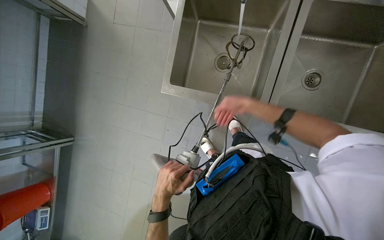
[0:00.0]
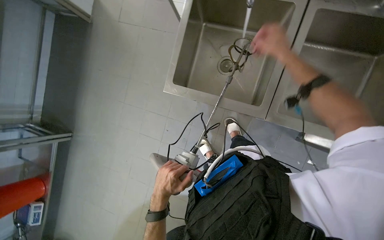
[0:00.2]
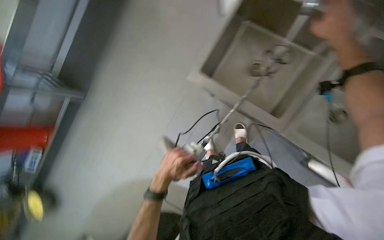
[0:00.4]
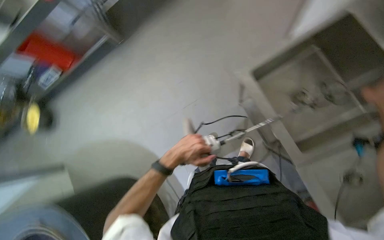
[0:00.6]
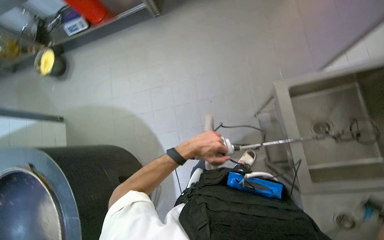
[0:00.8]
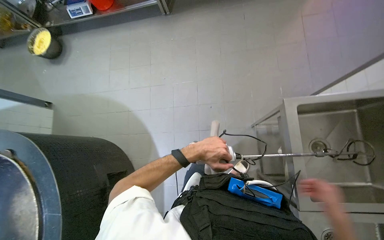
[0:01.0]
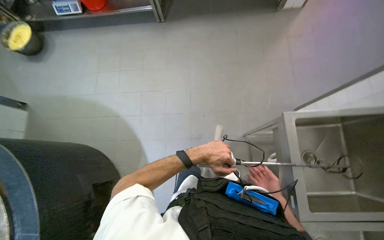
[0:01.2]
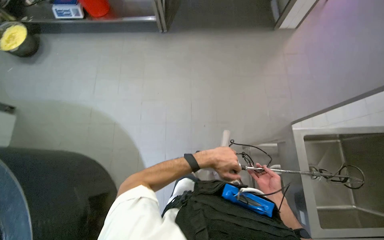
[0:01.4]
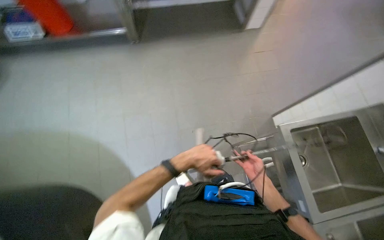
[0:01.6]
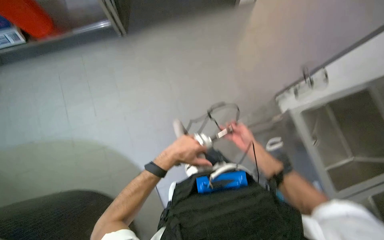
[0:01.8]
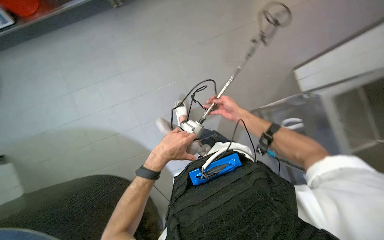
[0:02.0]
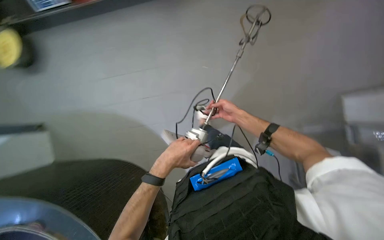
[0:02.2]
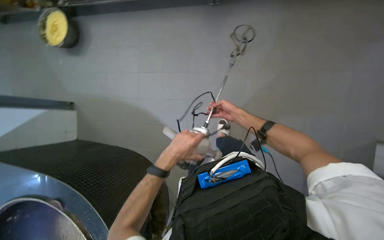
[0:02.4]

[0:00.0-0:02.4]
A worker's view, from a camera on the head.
Job: cleaning kitchen.
The whole recording: Unplugging and disassembling hand mixer. The worker unplugs a hand mixer from the wall and disassembles its mixing attachments in the sink.
0:00.0 to 0:01.2: The scene turns roughly 70 degrees clockwise in the picture.
0:01.2 to 0:02.4: The left hand is displaced to the left by about 15 cm, while the right hand moves up the picture and to the left, about 30 cm.

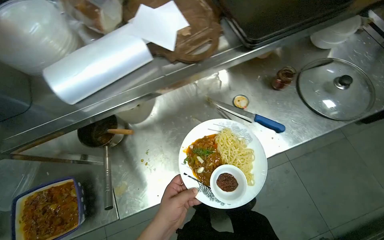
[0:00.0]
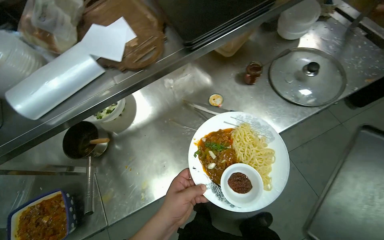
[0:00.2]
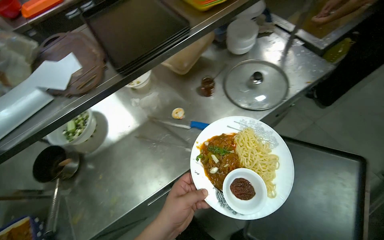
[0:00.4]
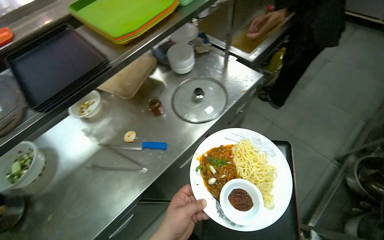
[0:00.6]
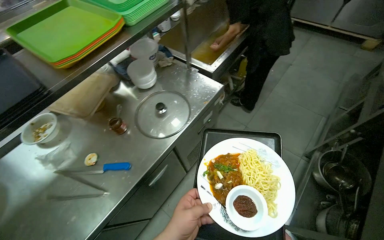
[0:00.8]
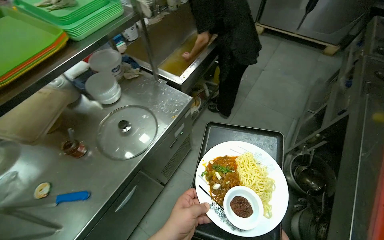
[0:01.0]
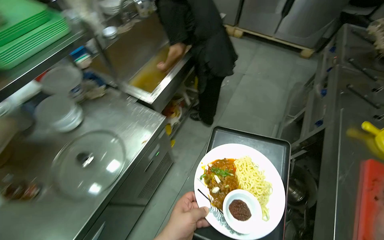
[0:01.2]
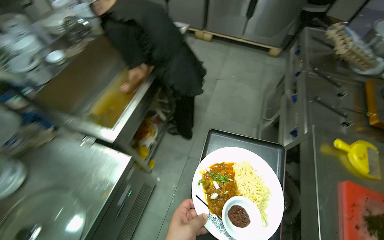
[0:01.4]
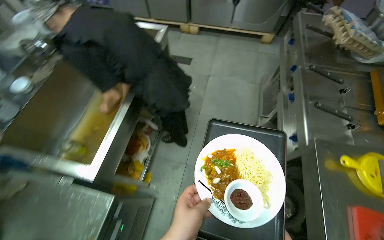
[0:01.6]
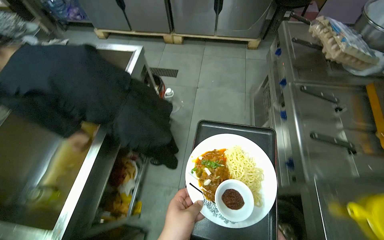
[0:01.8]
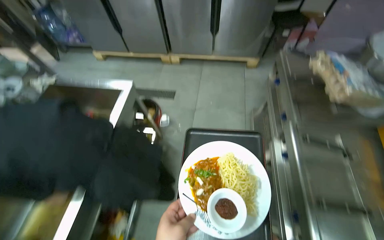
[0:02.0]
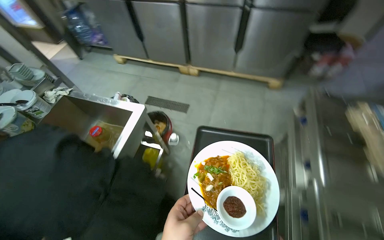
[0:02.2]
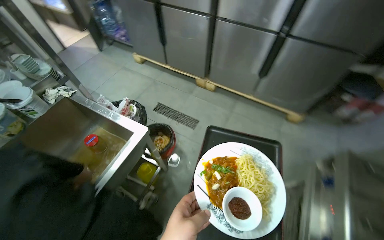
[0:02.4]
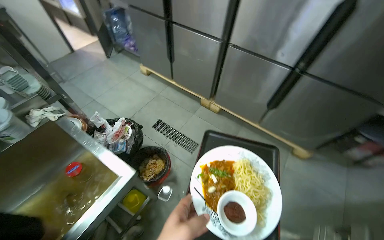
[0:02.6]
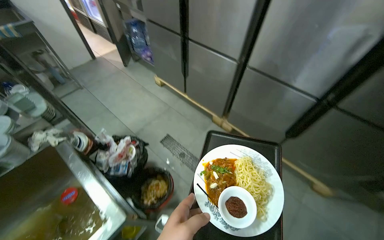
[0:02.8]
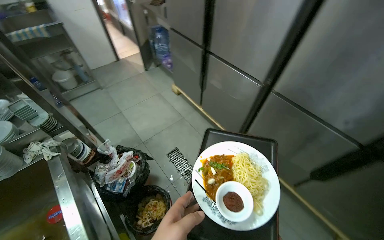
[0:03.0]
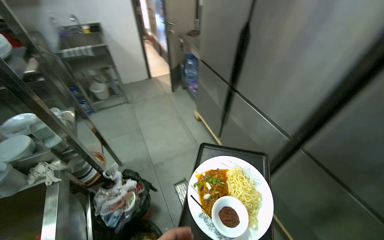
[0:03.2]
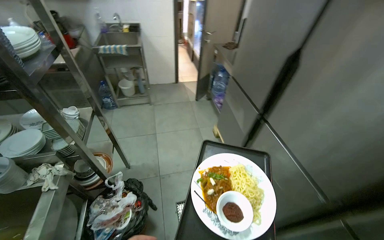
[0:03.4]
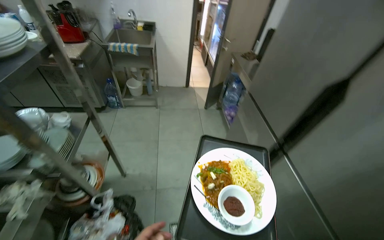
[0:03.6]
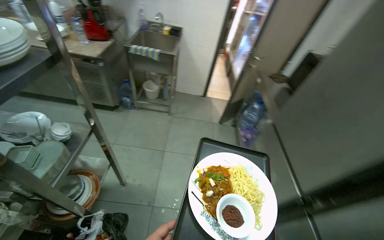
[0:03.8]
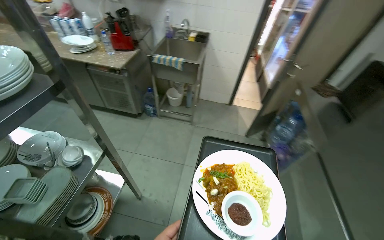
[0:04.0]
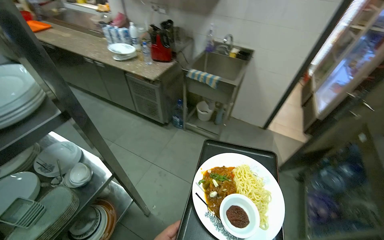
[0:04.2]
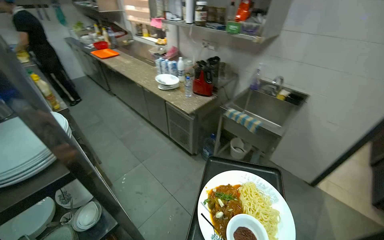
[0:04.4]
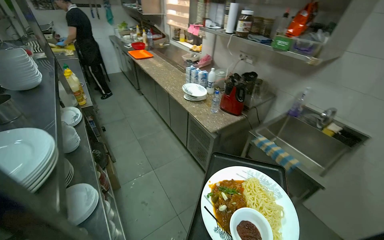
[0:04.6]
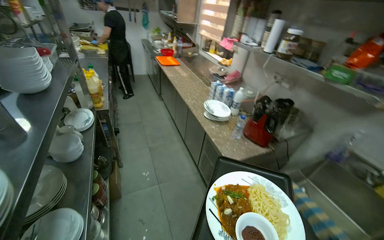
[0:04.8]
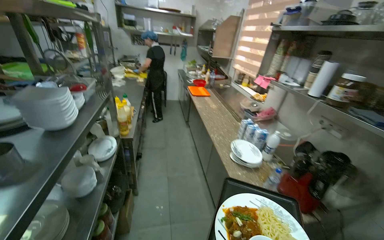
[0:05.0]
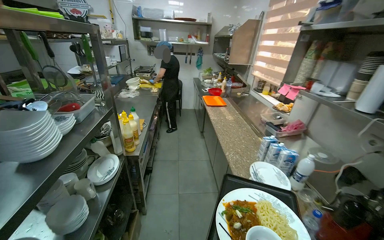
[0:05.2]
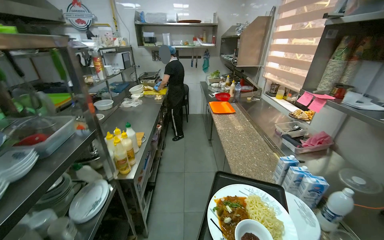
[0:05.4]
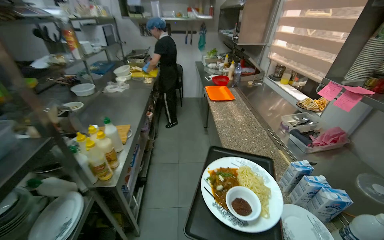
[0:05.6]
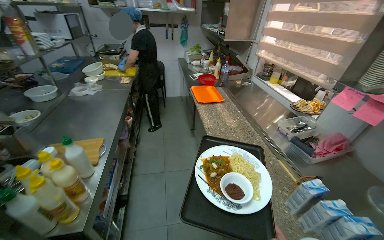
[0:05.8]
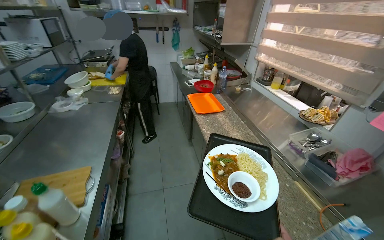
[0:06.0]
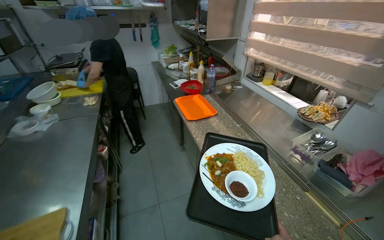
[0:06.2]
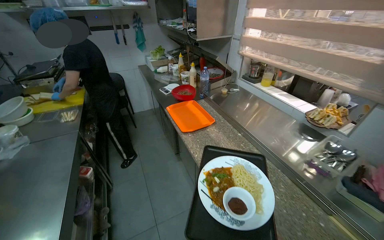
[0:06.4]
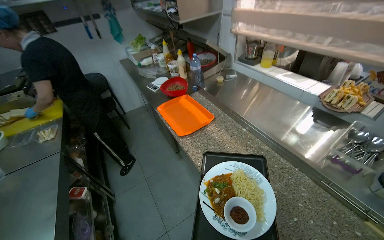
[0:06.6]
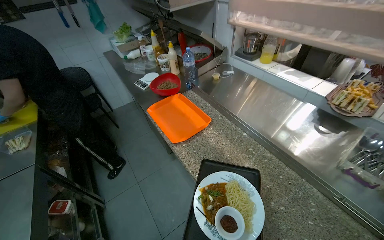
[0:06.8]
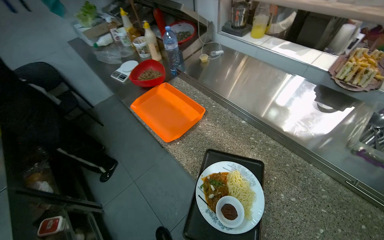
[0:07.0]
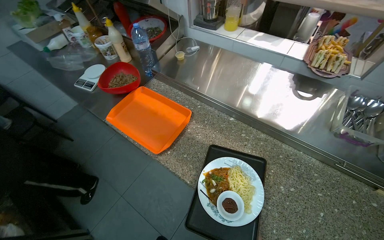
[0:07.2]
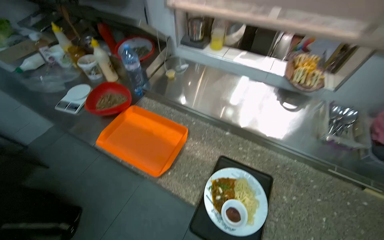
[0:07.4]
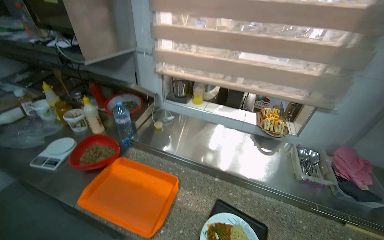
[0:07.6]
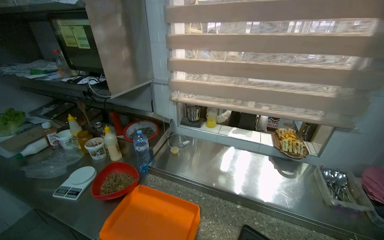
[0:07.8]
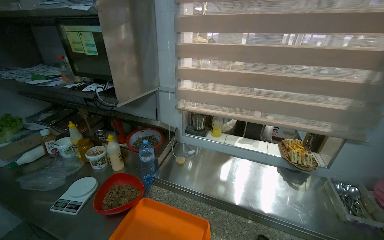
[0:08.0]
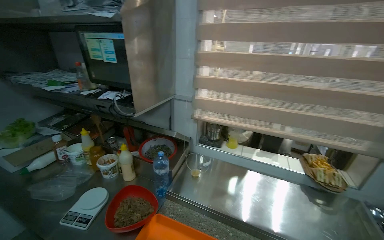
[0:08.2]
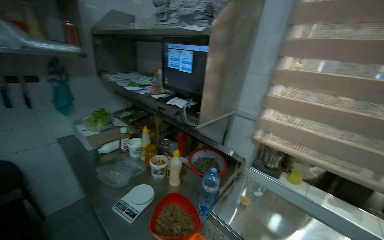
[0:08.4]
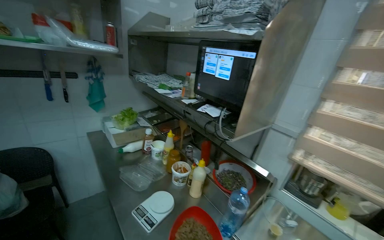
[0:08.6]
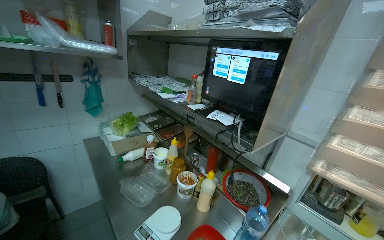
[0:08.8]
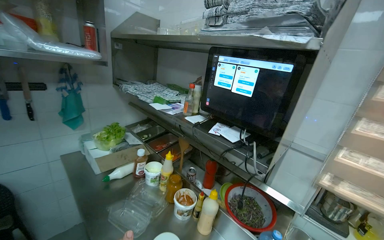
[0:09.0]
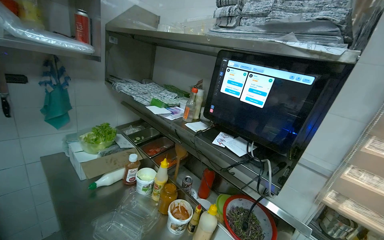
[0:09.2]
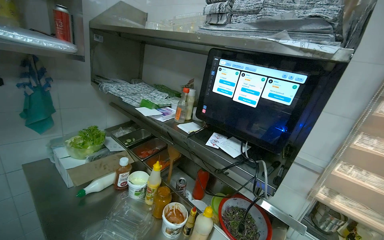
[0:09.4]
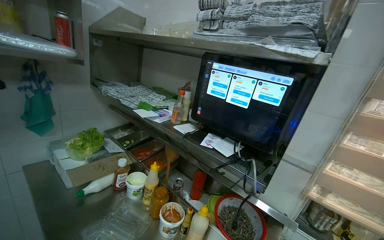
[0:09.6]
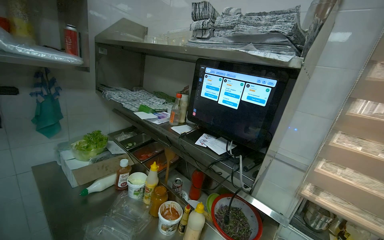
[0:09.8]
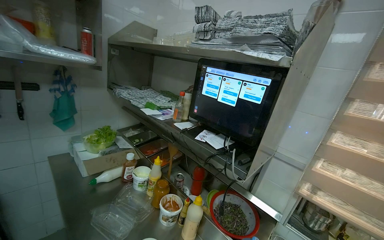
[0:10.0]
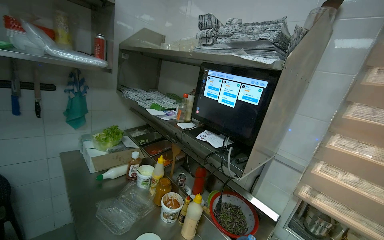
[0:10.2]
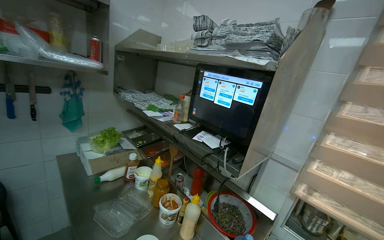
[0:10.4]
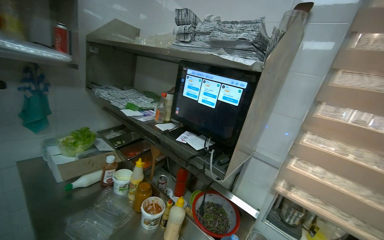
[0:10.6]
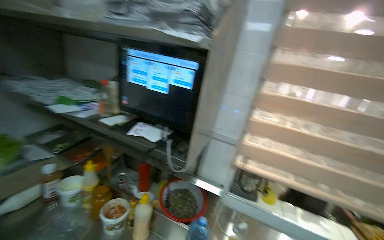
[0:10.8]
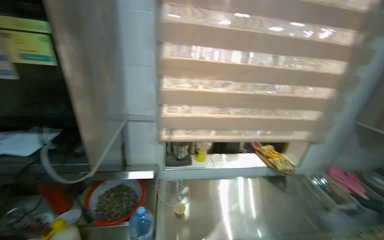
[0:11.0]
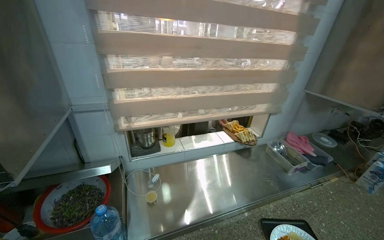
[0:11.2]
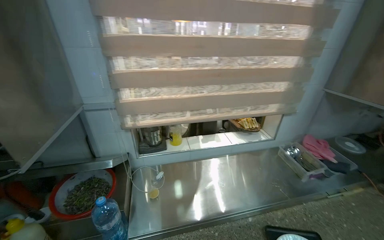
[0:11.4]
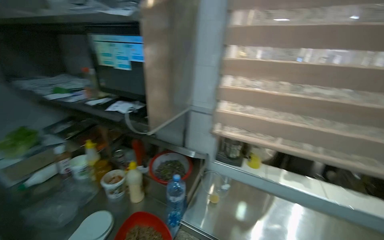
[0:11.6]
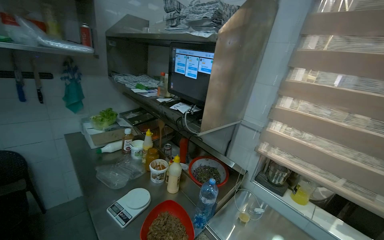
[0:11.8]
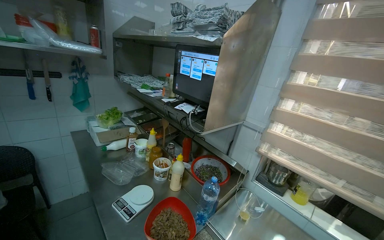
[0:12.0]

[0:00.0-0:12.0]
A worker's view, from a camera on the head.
Job: preparing food.
The whole recording: Placing prepared food at serving window. The worker carries a plate of prepared food on a tray and places it at the serving window.
0:00.0 to 0:01.6: The camera is carried some 1 m. The wearer looks about 55 degrees further to the right.
0:01.6 to 0:03.0: The camera is carried roughly 1.5 m. The wearer looks approximately 35 degrees further to the left.
0:03.0 to 0:04.4: The camera travels some 1.5 m. The head turns to the left by about 80 degrees. The view tips upward by some 20 degrees.
0:04.4 to 0:06.0: The camera travels some 1.5 m. The wearer's head swings approximately 30 degrees to the left.
0:06.0 to 0:07.6: The camera travels some 1 m. The wearer's head swings roughly 55 degrees to the right.
0:07.6 to 0:09.0: The camera travels some 70 cm. The wearer looks approximately 25 degrees further to the left. The wearer looks about 15 degrees further upward.
0:10.4 to 0:12.0: The camera pitches downward, by about 10 degrees.

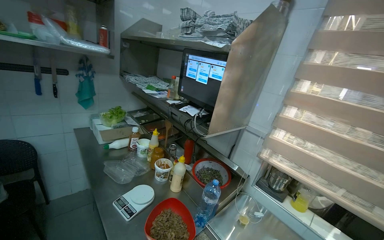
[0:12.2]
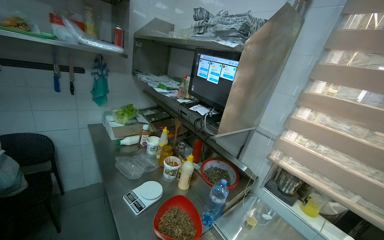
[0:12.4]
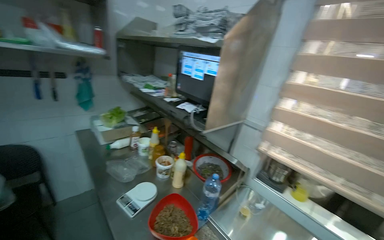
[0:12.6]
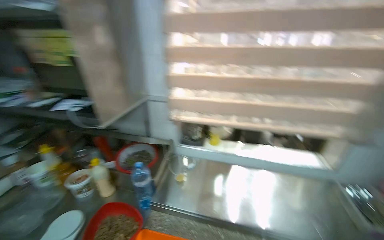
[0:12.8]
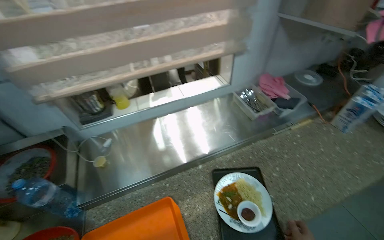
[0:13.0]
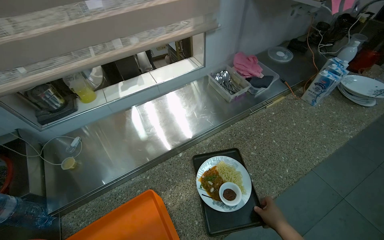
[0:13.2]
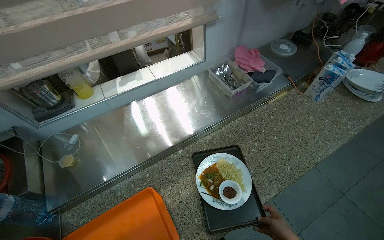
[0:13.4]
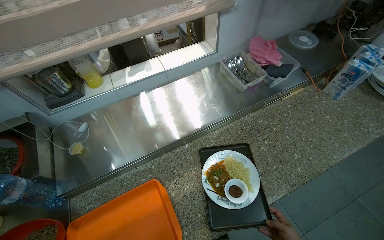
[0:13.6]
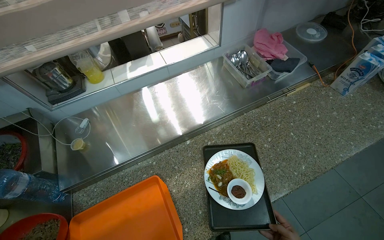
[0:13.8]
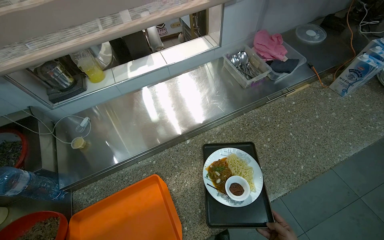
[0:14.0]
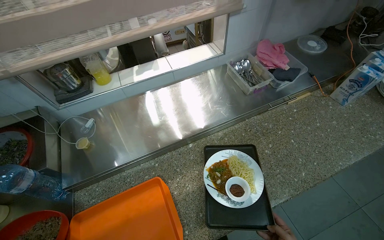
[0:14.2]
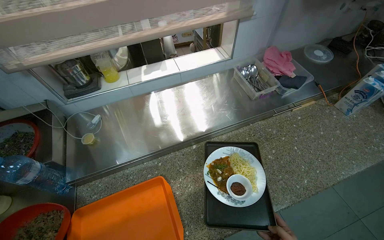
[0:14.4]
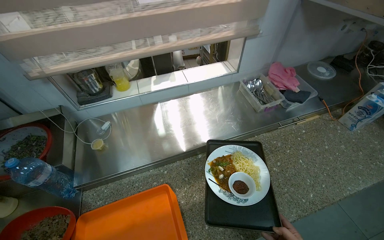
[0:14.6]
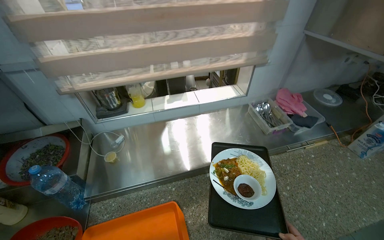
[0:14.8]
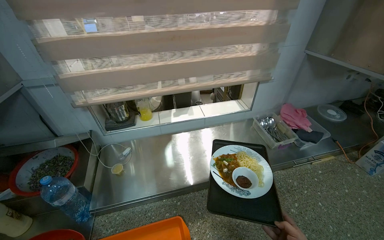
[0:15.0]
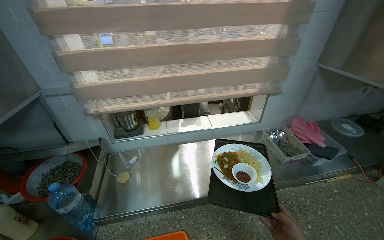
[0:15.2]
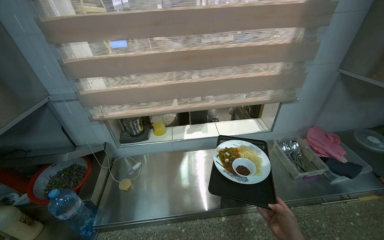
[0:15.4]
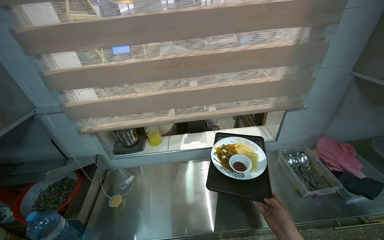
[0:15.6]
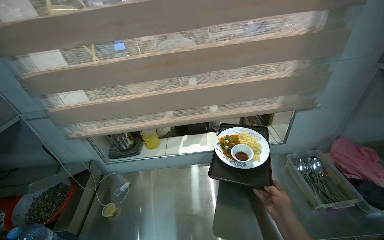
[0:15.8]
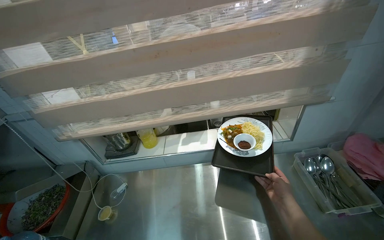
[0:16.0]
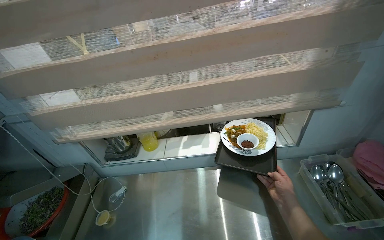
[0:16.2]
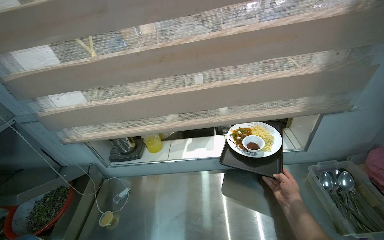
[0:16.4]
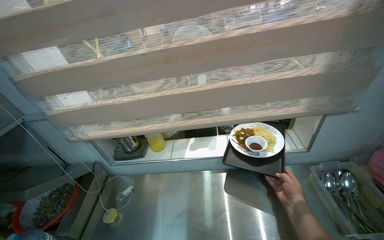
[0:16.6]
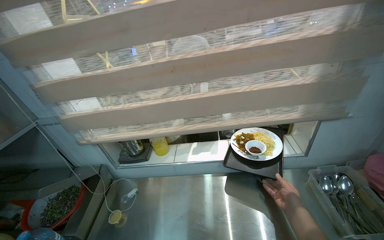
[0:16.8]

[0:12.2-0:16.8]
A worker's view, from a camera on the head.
Job: preparing food.
The whole recording: Placing prepared food at serving window. The worker carries a plate of prepared food on a tray and places it at the serving window.
0:12.2 to 0:13.8: The wearer's head swings approximately 75 degrees to the right. The view tilts about 35 degrees downward.
0:13.8 to 0:15.2: The camera pitches upward, by some 20 degrees.
0:15.2 to 0:16.8: The view swings approximately 15 degrees to the left.
